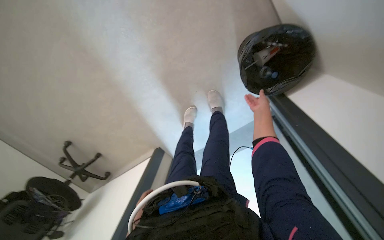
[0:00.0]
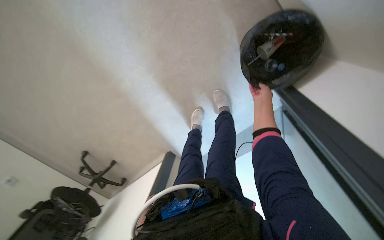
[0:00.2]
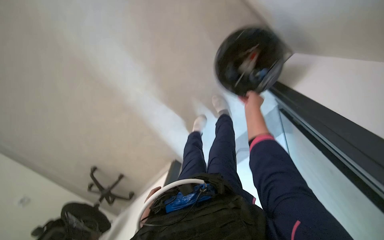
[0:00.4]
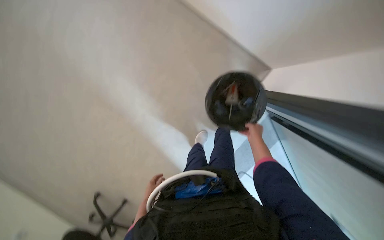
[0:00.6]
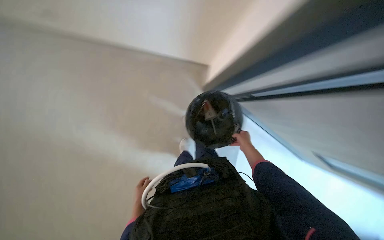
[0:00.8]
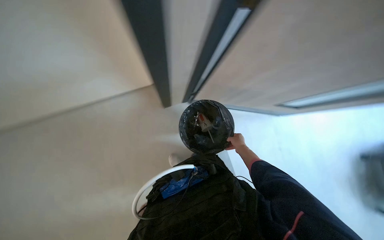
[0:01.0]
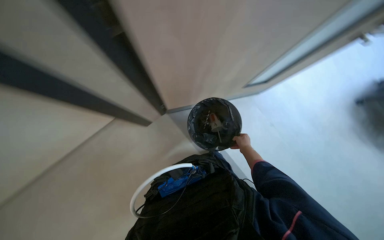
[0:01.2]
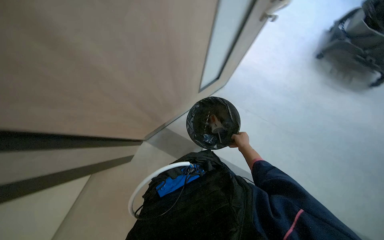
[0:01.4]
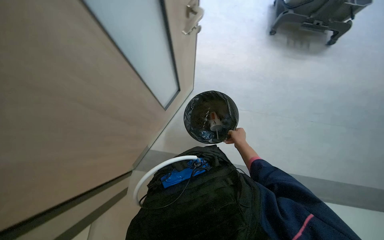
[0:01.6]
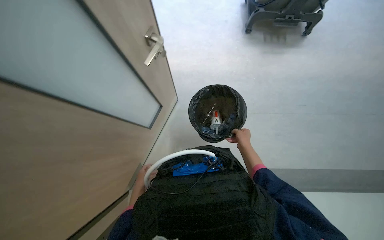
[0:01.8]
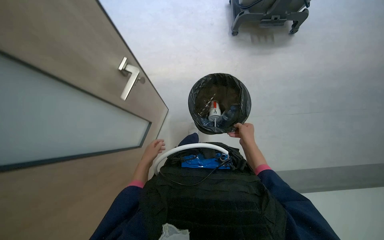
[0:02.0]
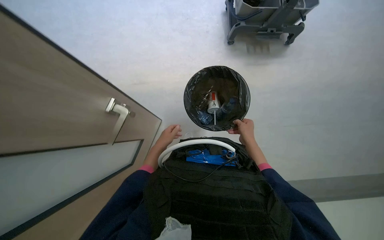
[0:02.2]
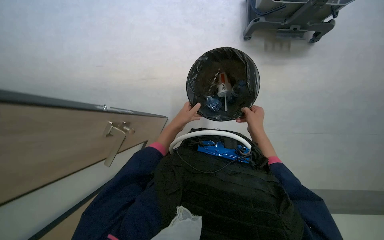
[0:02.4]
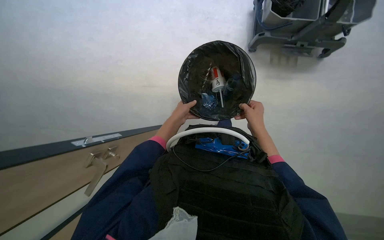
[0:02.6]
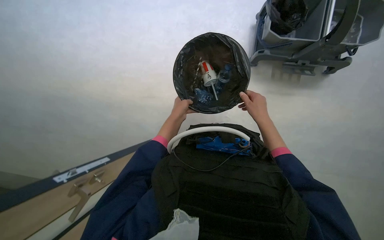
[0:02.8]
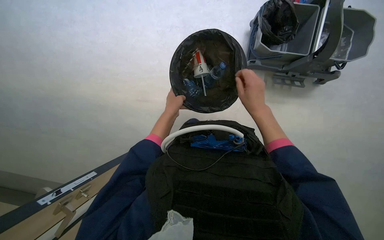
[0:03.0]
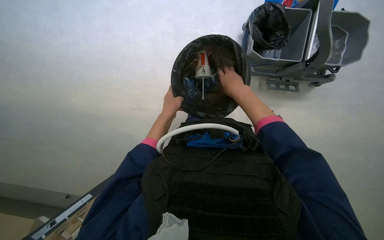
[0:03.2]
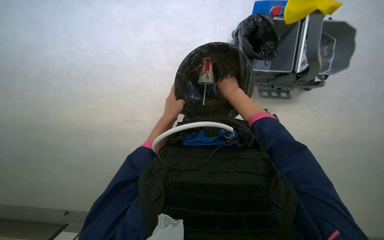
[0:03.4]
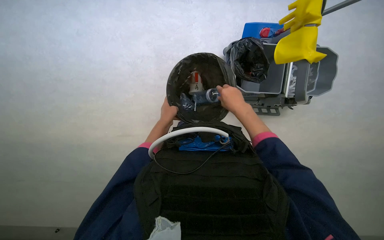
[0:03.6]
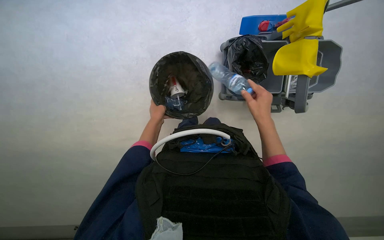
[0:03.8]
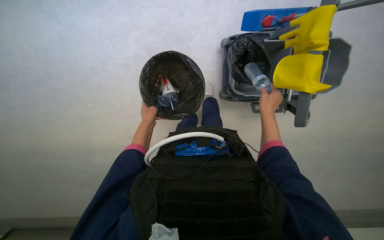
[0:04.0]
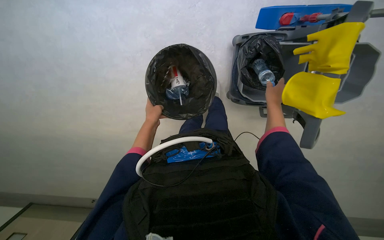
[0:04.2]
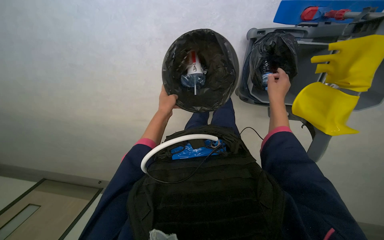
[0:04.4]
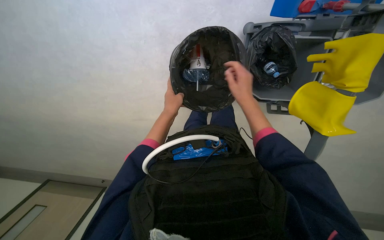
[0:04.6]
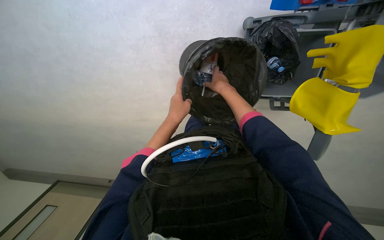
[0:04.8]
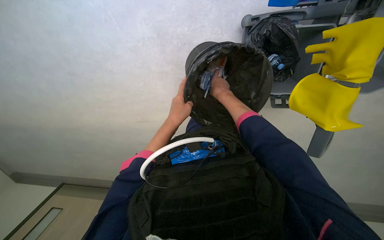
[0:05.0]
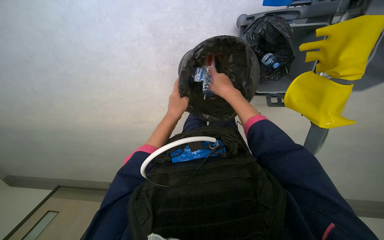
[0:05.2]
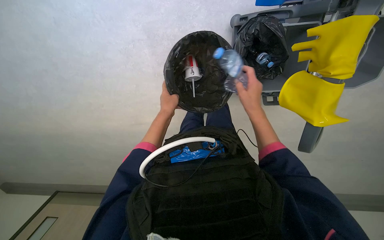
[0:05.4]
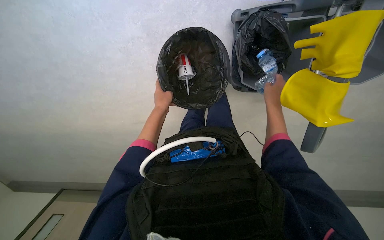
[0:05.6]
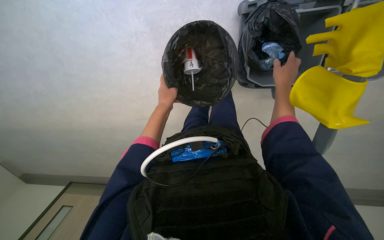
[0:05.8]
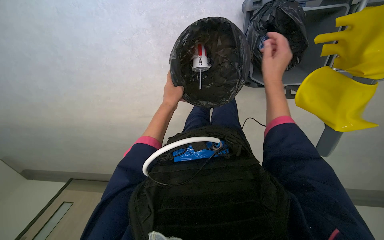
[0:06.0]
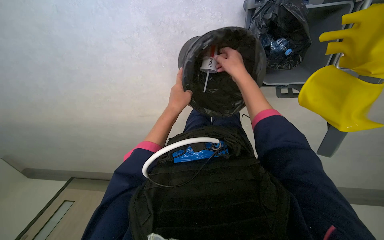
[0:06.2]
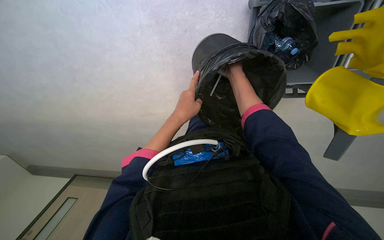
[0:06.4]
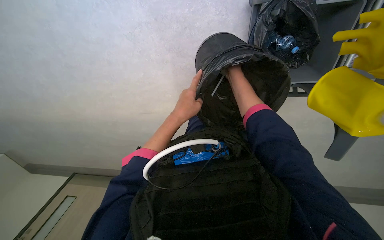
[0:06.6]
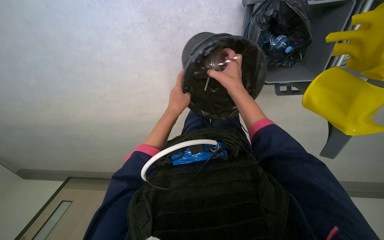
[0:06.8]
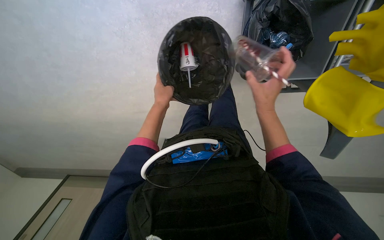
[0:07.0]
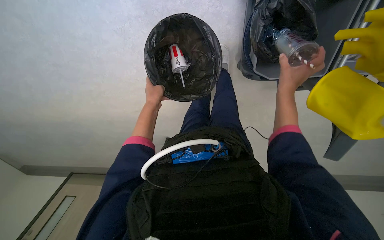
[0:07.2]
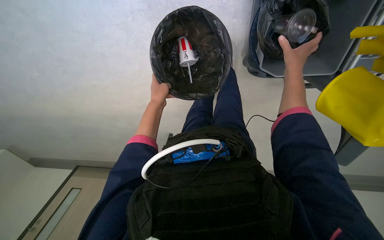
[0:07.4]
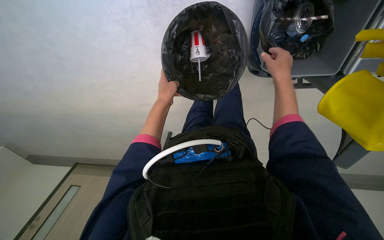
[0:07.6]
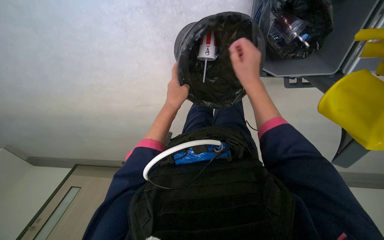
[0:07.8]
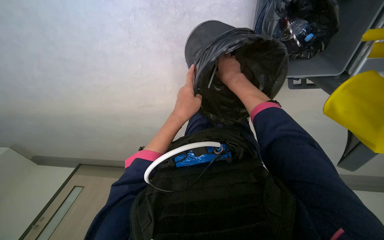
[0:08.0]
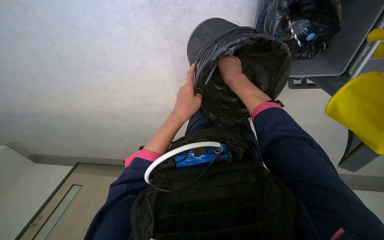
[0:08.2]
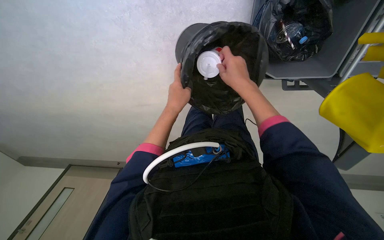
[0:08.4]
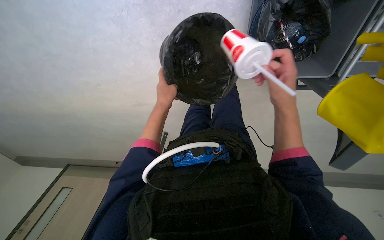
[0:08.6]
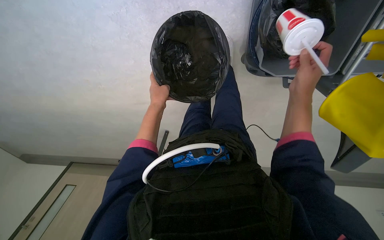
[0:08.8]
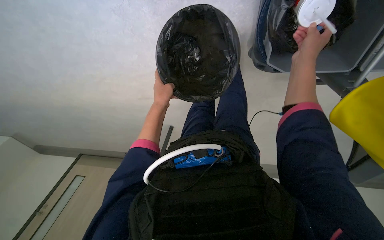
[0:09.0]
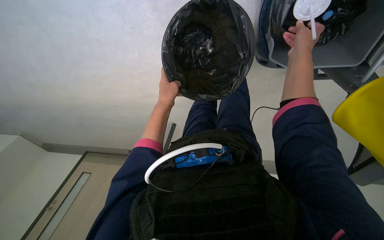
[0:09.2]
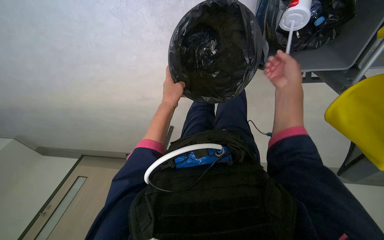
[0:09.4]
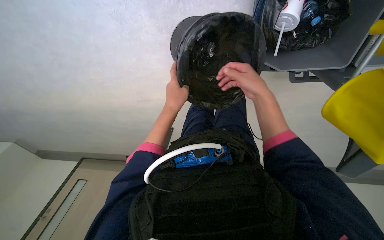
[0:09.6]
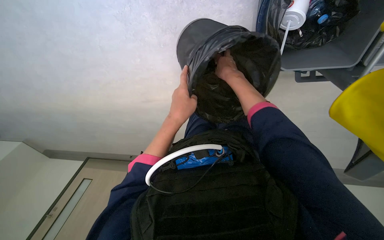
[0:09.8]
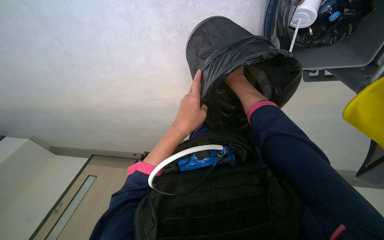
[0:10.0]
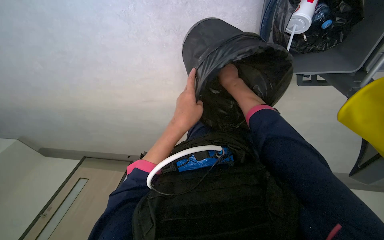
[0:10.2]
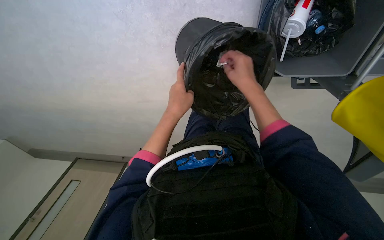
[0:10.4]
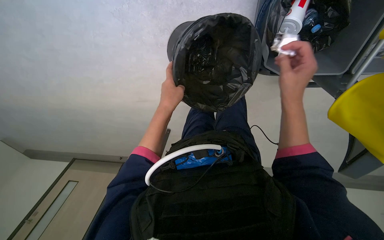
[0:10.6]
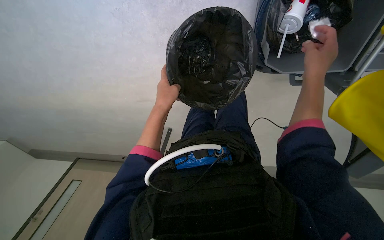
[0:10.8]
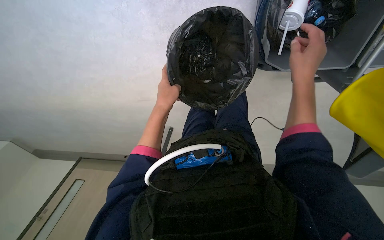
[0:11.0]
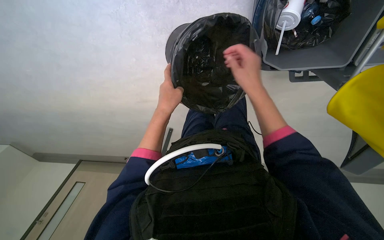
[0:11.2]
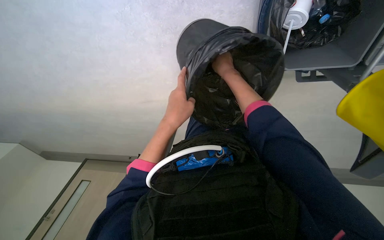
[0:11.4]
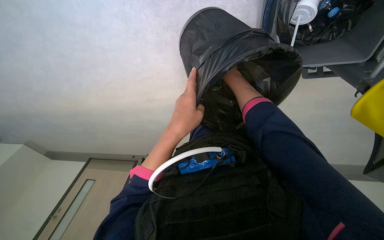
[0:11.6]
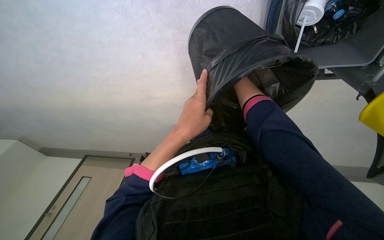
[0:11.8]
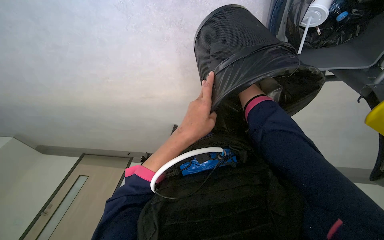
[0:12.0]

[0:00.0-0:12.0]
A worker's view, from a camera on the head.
Job: managing trash.
The whole recording: Collecting plastic trash from bins. The worker collects plastic trash from the bin and gathers it into another plastic bin.
0:00.0 to 0:01.6: The view tips upward by some 20 degrees. The scene turns about 25 degrees counterclockwise in the picture. The right hand is displaced down the picture by some 15 cm.
0:01.6 to 0:03.0: The right hand moves nearer to the camera and up the picture, approximately 20 cm.
0:03.0 to 0:04.4: The right hand moves nearer and farther over approximately 20 cm, changing direction 2 times.
0:04.4 to 0:06.0: The right hand goes left and right, approximately 20 cm each way, reversing 2 times.
0:06.0 to 0:07.6: The right hand goes left and right, roughly 20 cm each way, reversing 2 times. The left hand reaches about 5 cm nearer to the camera, then returns.
0:07.6 to 0:09.0: The right hand reaches about 10 cm to the left, then returns.
0:09.0 to 0:10.4: The right hand heads to the left, covering about 15 cm, and moves about 15 cm farther from the camera and comes back, while the left hand travels nearer to the camera by about 10 cm.

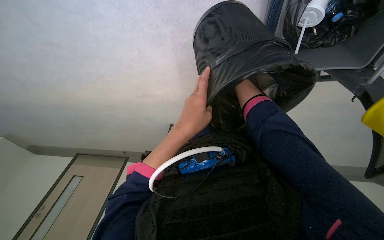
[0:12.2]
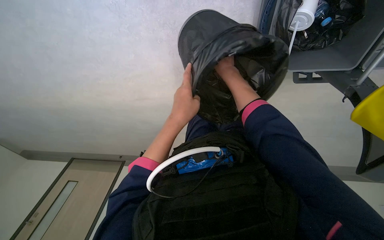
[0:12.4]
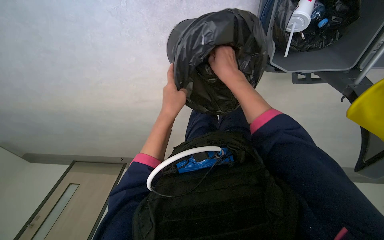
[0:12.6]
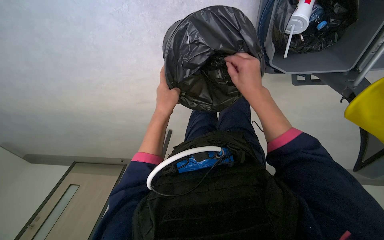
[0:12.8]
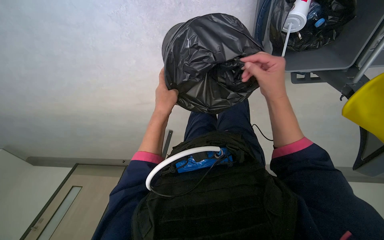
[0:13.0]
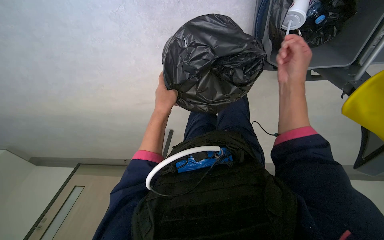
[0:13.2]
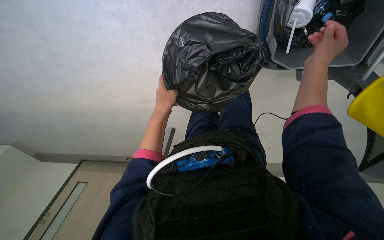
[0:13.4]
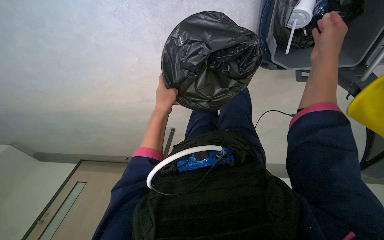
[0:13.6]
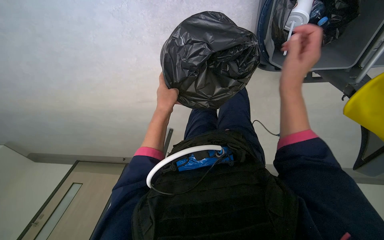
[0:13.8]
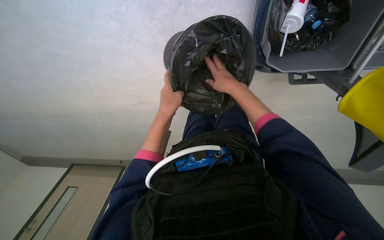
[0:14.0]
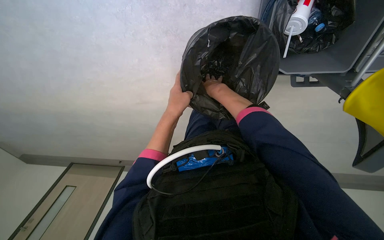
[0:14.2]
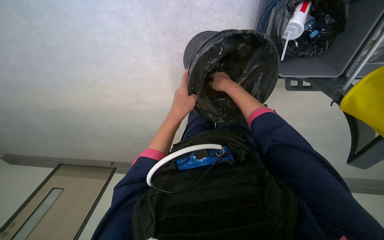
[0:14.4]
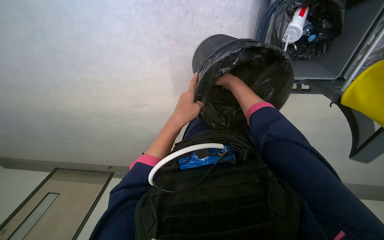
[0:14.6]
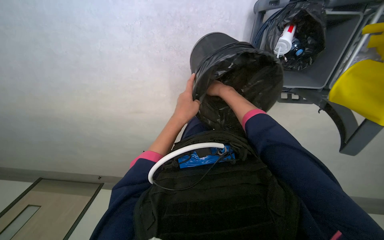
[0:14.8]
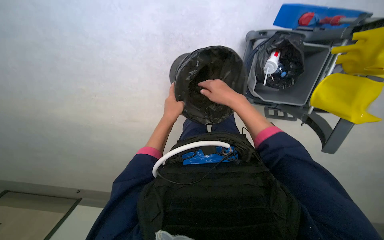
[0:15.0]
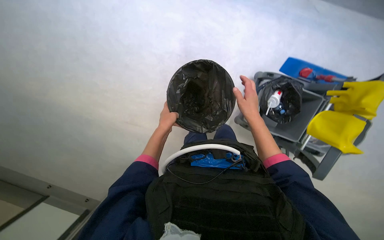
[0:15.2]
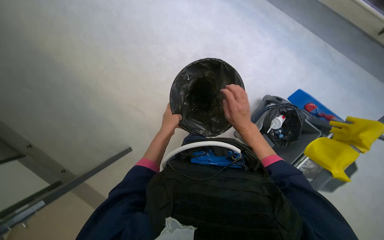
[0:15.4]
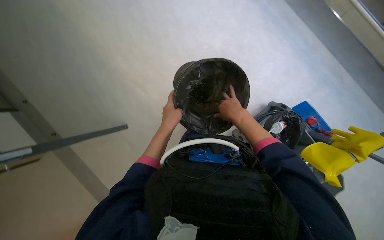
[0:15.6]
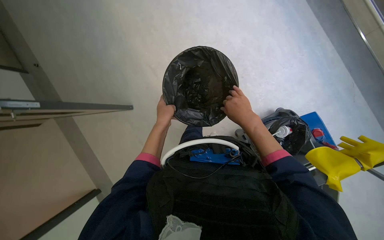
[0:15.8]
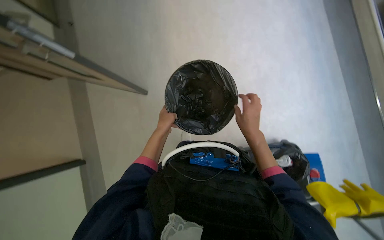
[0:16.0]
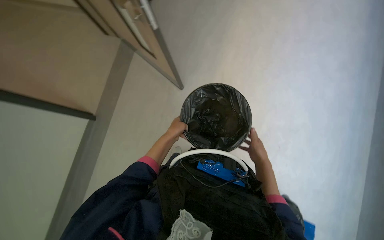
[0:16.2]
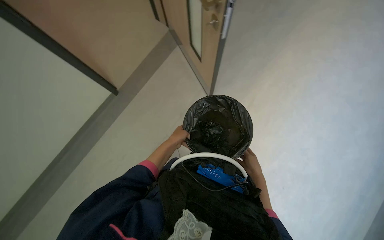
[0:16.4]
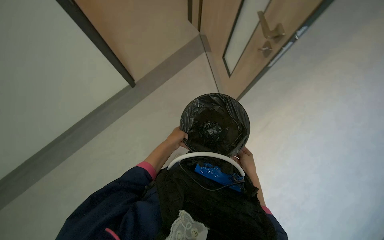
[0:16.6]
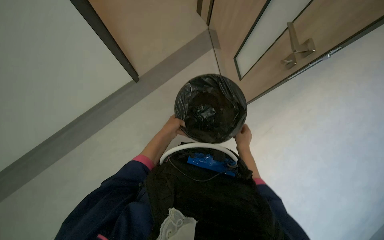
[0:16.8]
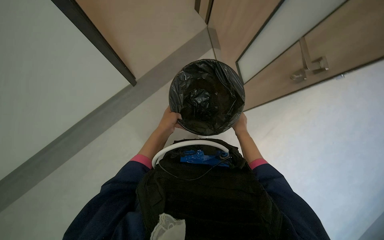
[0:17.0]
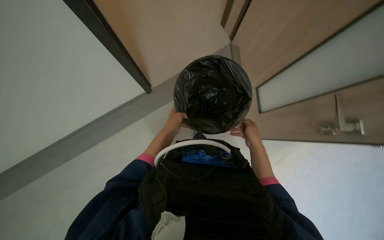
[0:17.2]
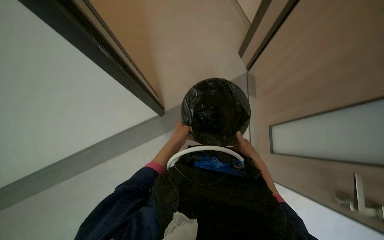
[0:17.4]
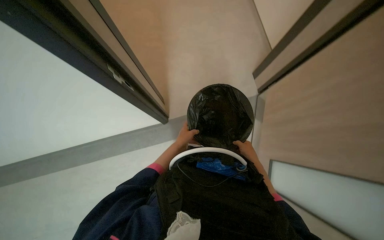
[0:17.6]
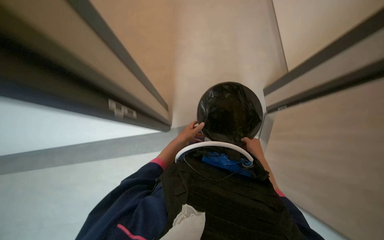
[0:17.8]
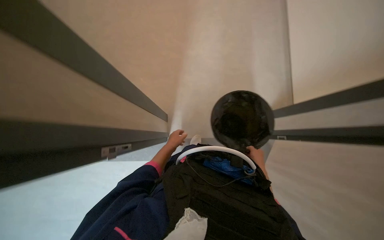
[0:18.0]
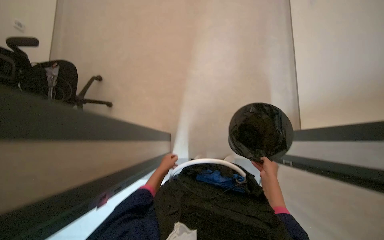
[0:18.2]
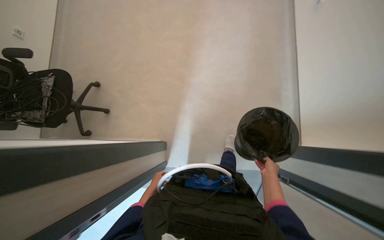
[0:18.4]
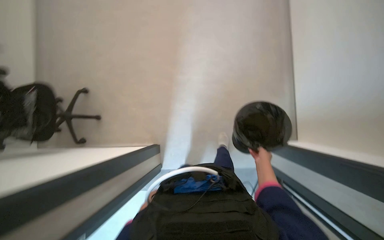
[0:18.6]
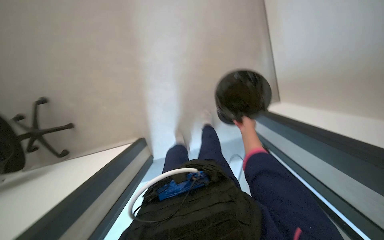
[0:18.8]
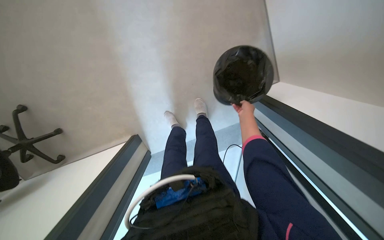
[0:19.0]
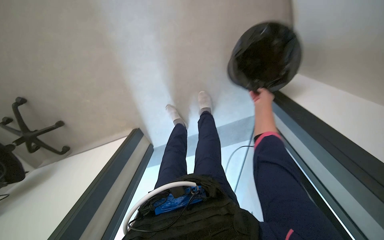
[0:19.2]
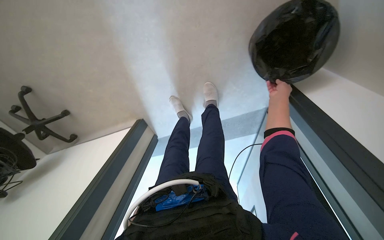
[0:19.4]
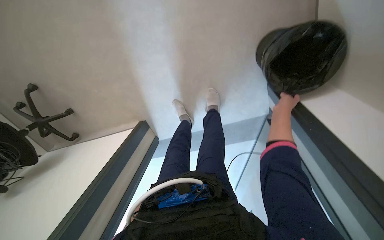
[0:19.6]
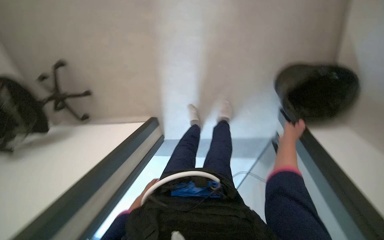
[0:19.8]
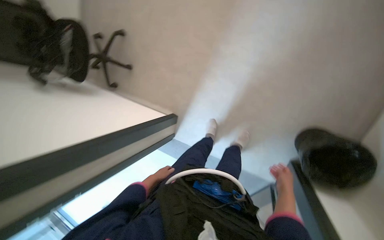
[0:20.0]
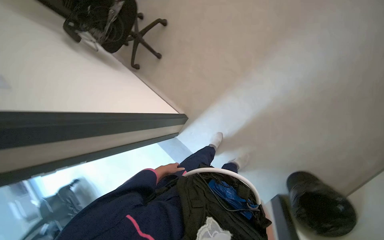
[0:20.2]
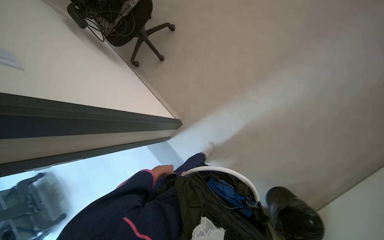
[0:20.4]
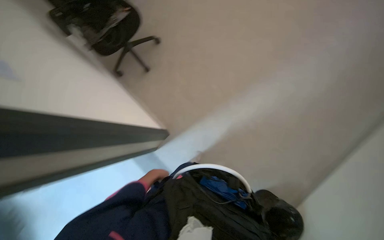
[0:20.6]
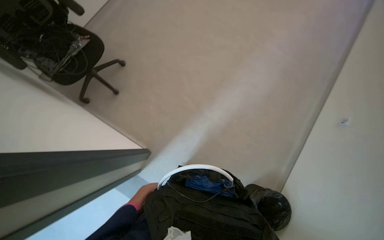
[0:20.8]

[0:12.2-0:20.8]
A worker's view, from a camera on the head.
Job: managing trash.
The whole recording: Collecting plastic trash from bins. The worker collects plastic trash from the bin and gathers it into another plastic bin.
0:12.2 to 0:13.6: The left hand heads farther from the camera, covering about 15 cm.
0:13.6 to 0:15.0: The wearer looks about 20 degrees further upward. The right hand travels to the left and down the picture by roughly 30 cm.
0:15.0 to 0:16.6: The wearer looks approximately 25 degrees further upward. Everything in view rotates about 60 degrees clockwise.
0:16.6 to 0:18.0: The right hand travels up the picture and back again, roughly 10 cm each way.
0:18.0 to 0:19.4: The view tilts about 20 degrees downward. The scene turns approximately 30 degrees counterclockwise in the picture. The right hand heads to the right, covering roughly 25 cm.
0:19.4 to 0:20.8: The head travels approximately 60 cm. The view pans to the right by roughly 25 degrees. The view tips upward by some 20 degrees. The scene turns about 55 degrees clockwise in the picture.
